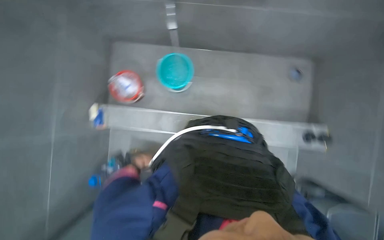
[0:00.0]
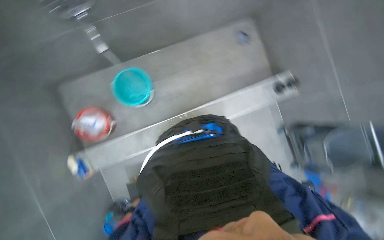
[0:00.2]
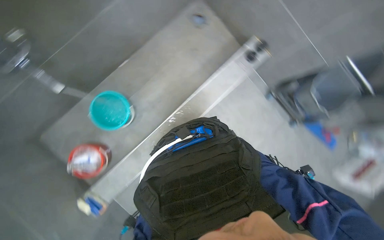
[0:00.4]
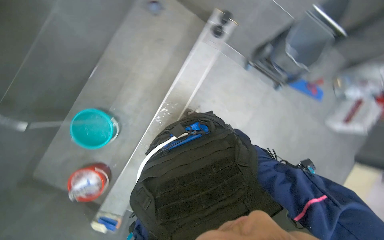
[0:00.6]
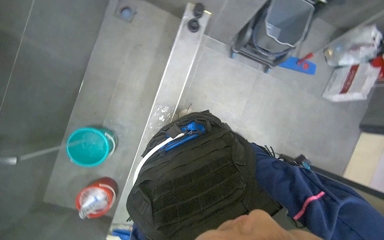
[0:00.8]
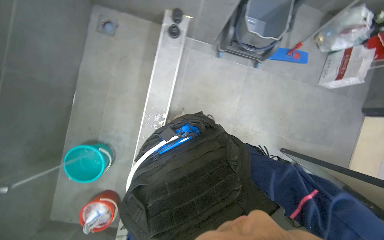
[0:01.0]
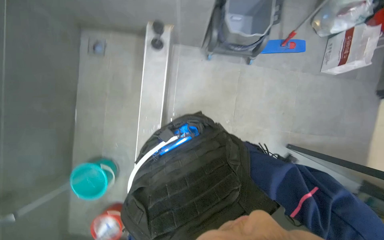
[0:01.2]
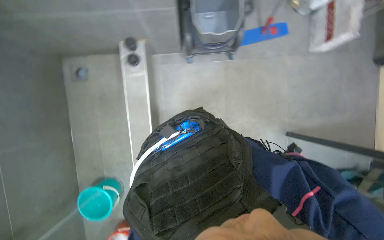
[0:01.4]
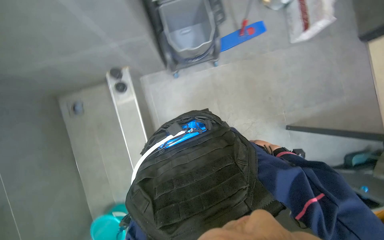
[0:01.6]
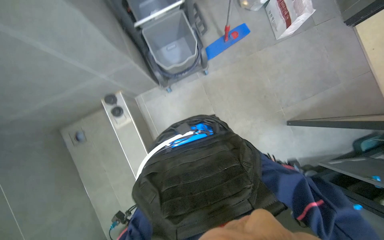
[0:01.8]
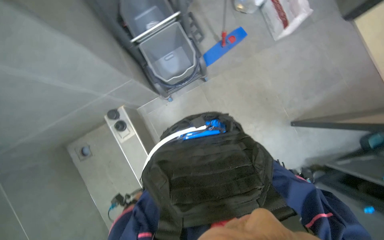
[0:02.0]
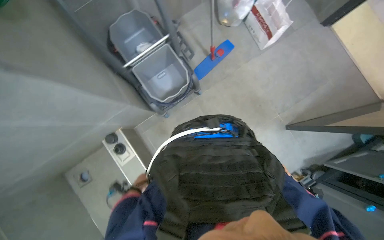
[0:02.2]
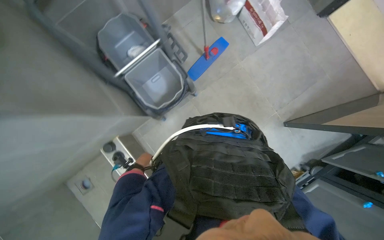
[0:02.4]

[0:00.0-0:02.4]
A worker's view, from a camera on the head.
Job: preparing cleaning supplies.
The whole recording: Wringing and organizing cloths. The worker wrings out various cloths and a mop head, placing them into buckets or hanging them to dry.
0:00.0 to 0:01.2: The wearer moves about 40 cm. Everything in view rotates roughly 90 degrees counterclockwise.

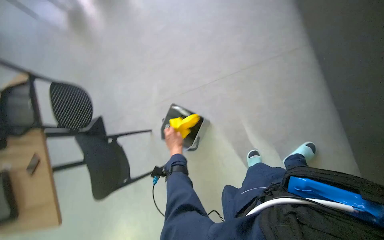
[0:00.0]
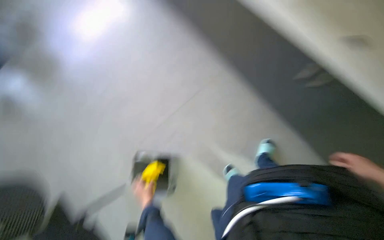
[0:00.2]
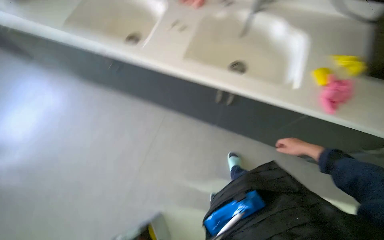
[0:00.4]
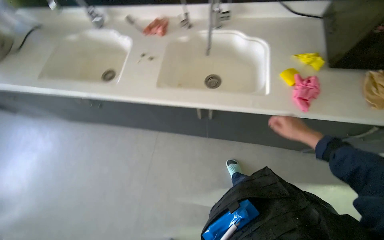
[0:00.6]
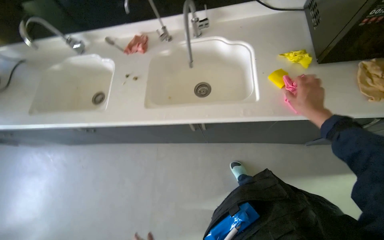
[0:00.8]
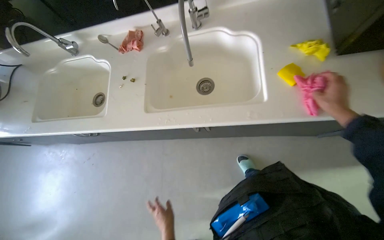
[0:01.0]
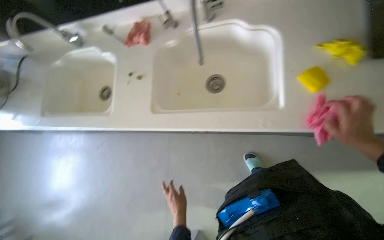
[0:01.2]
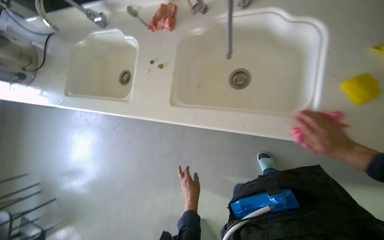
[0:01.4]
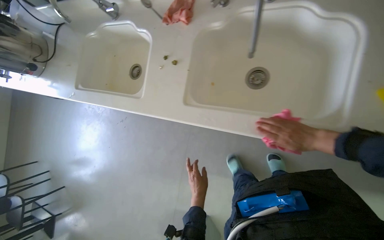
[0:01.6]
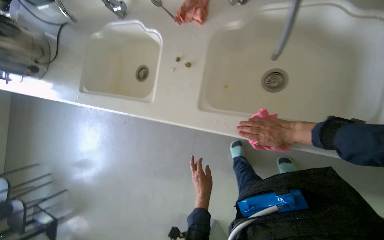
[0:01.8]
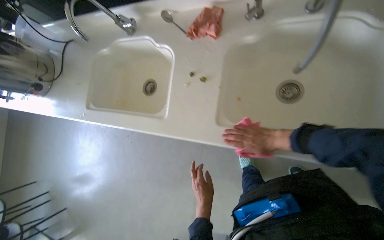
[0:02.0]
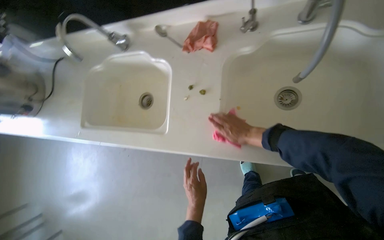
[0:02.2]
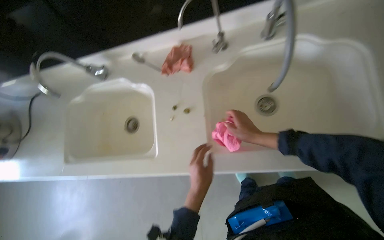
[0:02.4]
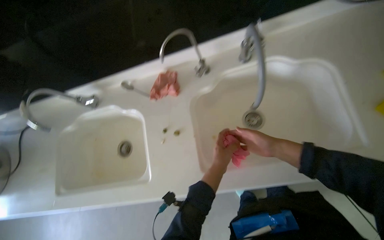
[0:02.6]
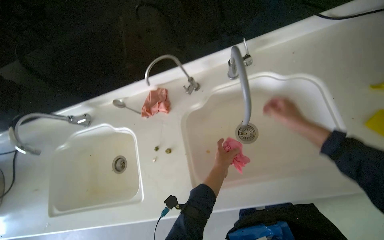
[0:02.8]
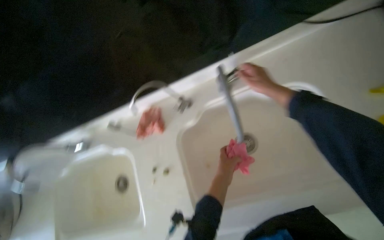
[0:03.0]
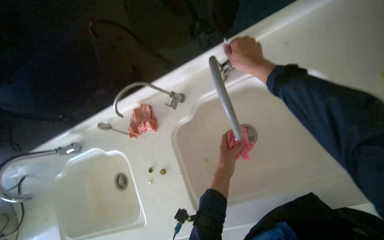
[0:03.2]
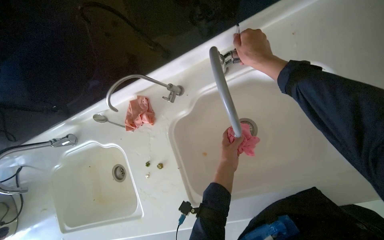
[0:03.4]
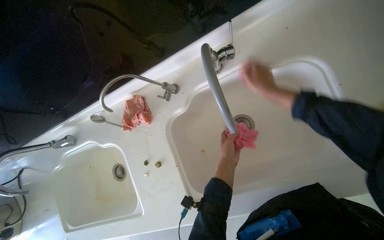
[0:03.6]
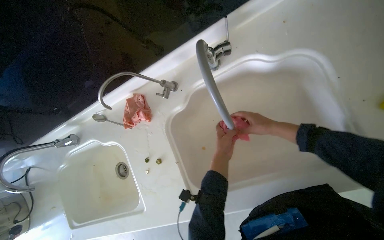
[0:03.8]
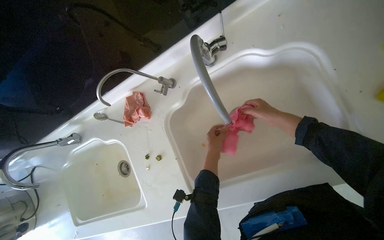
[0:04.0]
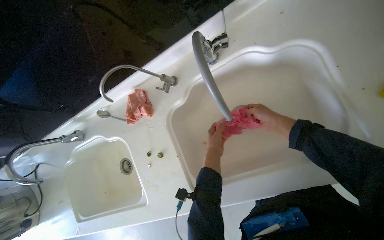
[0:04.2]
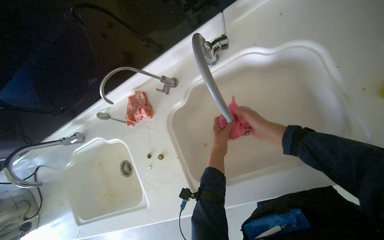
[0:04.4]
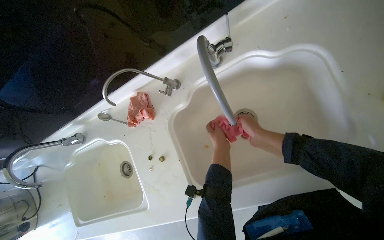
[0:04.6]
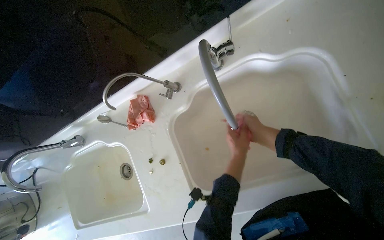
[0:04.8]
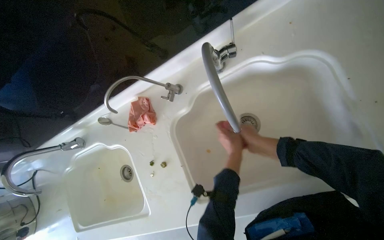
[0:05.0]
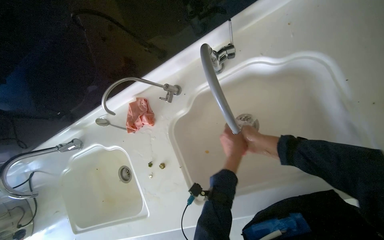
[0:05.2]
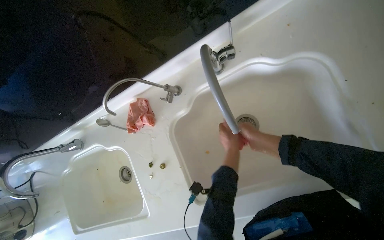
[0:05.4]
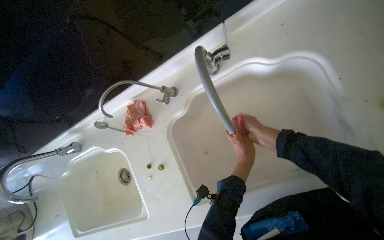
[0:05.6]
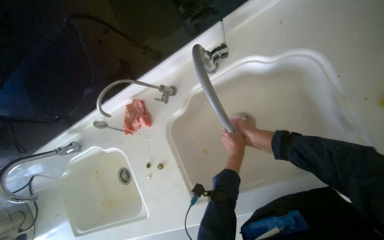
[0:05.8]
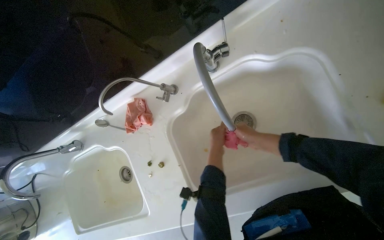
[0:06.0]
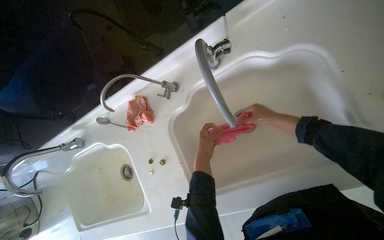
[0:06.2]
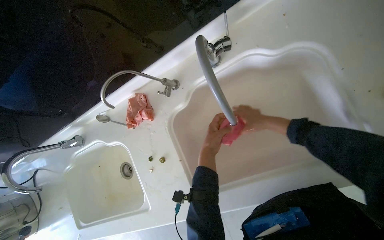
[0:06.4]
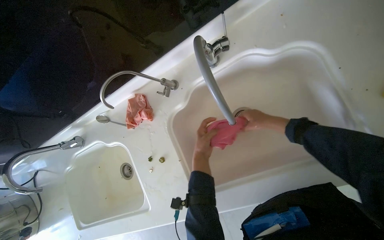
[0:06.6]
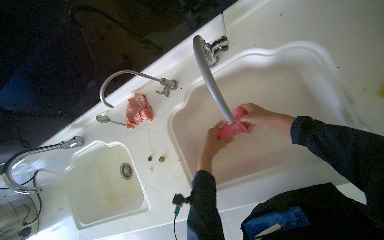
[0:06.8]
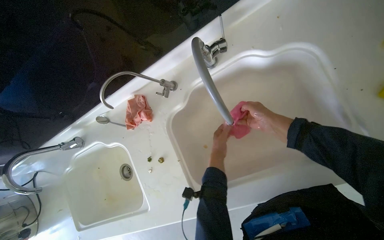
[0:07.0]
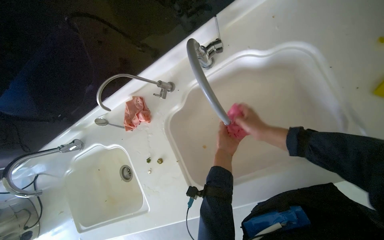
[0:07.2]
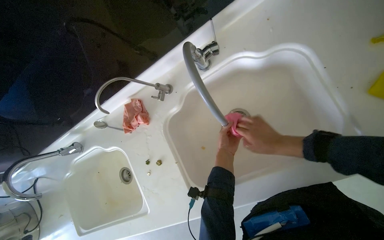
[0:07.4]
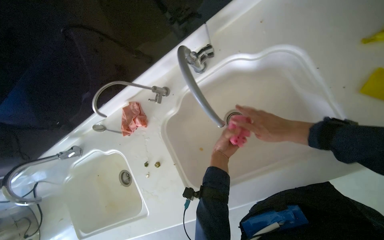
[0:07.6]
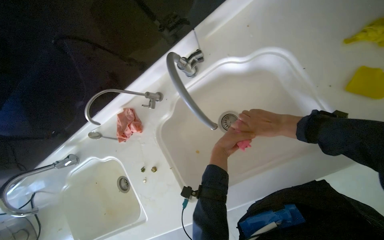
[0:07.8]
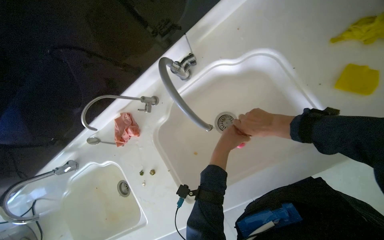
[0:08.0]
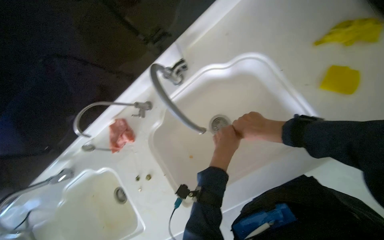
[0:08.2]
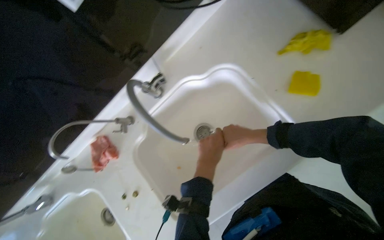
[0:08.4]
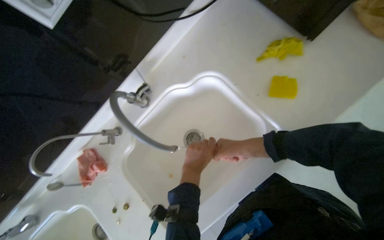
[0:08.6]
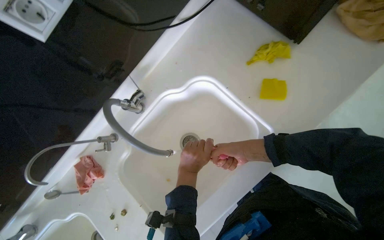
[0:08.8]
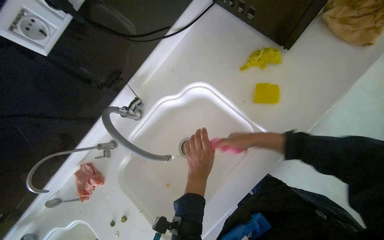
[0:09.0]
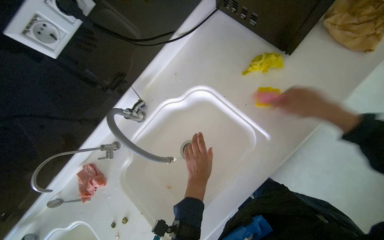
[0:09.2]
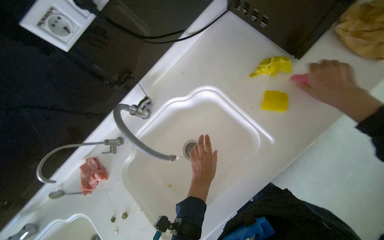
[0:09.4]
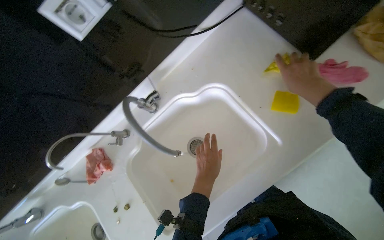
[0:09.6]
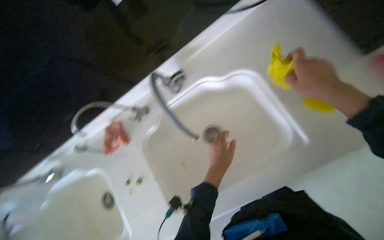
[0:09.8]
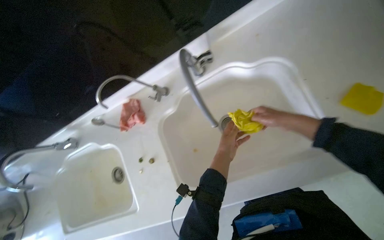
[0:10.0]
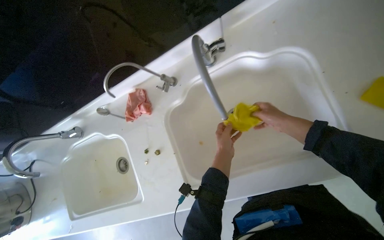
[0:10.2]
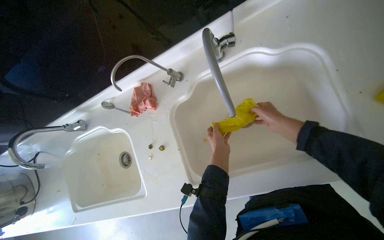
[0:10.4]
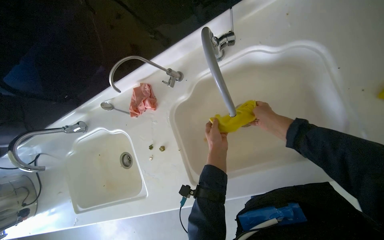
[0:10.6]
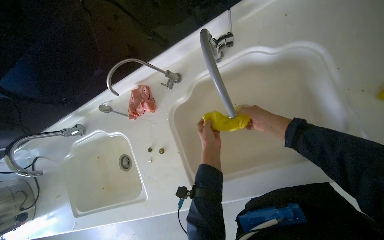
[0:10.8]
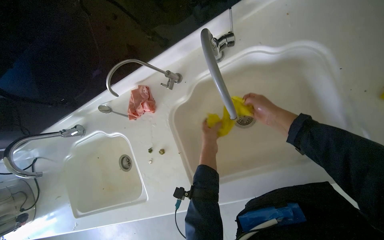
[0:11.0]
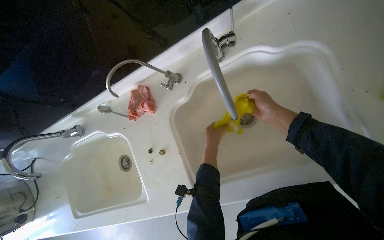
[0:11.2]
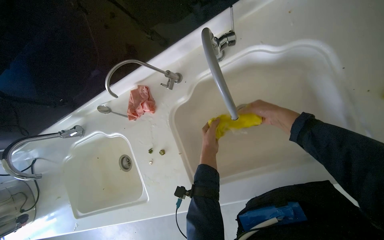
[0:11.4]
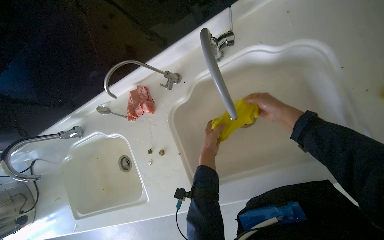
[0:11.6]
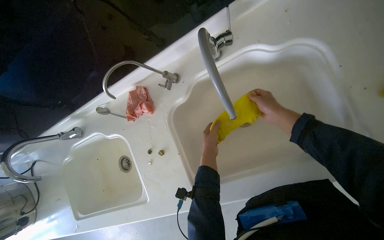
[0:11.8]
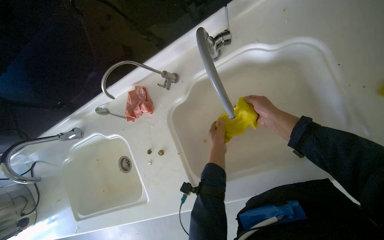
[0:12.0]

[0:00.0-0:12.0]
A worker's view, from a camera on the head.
Job: cleaning kitchen.
The whole recording: Cleaning kitchen sinks and faucets. The worker cleans the kitchen sinks and faucets with various cloths and sponges.
0:00.0 to 0:01.6: The camera travels approximately 60 cm. Everything in view rotates roughly 60 degrees counterclockwise.
0:01.6 to 0:03.0: The wearer's head swings roughly 30 degrees to the right. The view tilts roughly 25 degrees upward. The two hands go roughly 35 cm up the picture.
0:03.0 to 0:04.4: The right hand goes approximately 20 cm down the picture.
0:06.0 to 0:07.6: The right hand heads to the right, covering approximately 10 cm.
0:07.6 to 0:09.0: The left hand shifts approximately 10 cm nearer to the camera.
0:09.0 to 0:10.4: The wearer's head swings roughly 30 degrees to the left. The right hand heads farther from the camera, covering approximately 15 cm.
0:10.4 to 0:12.0: The hands stay close to where they were, moving slightly.

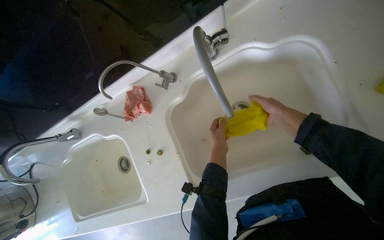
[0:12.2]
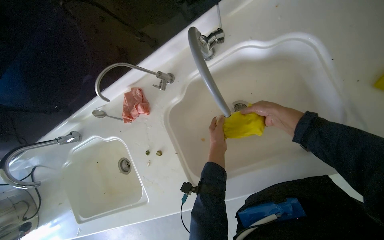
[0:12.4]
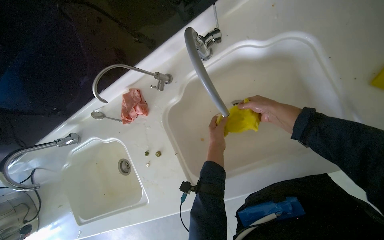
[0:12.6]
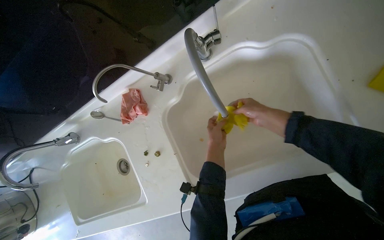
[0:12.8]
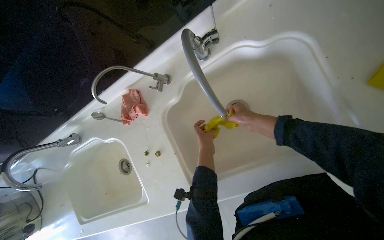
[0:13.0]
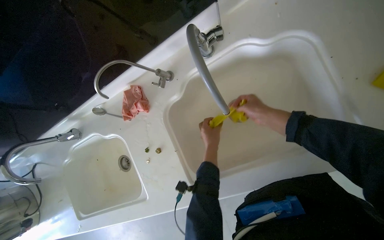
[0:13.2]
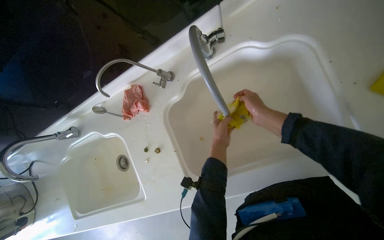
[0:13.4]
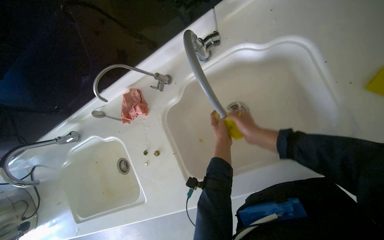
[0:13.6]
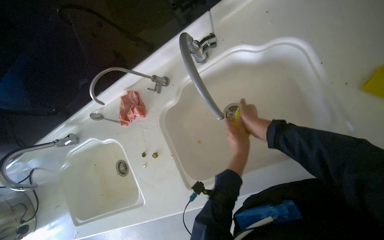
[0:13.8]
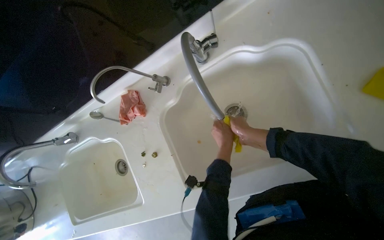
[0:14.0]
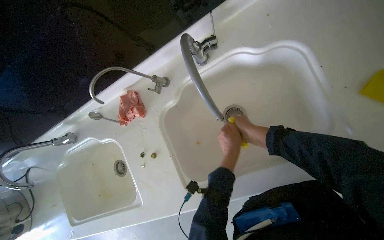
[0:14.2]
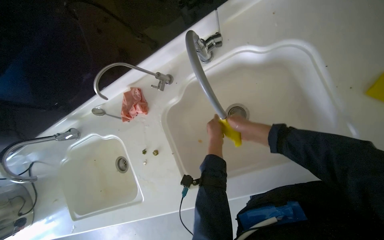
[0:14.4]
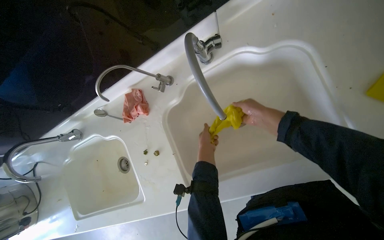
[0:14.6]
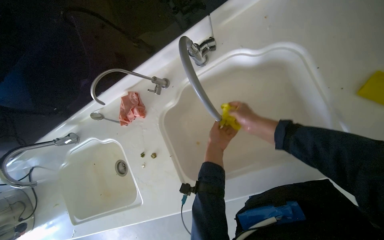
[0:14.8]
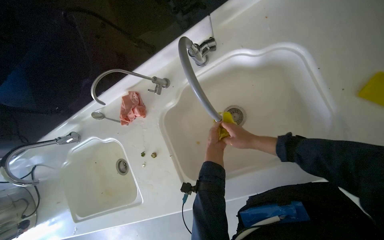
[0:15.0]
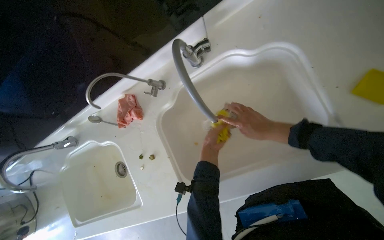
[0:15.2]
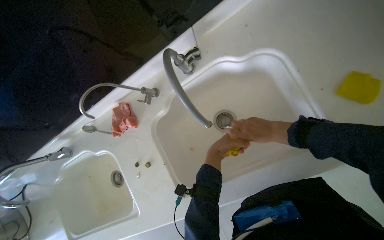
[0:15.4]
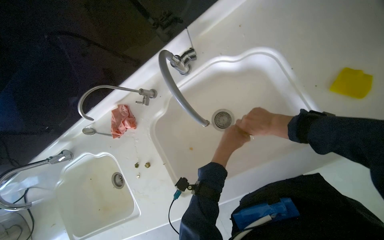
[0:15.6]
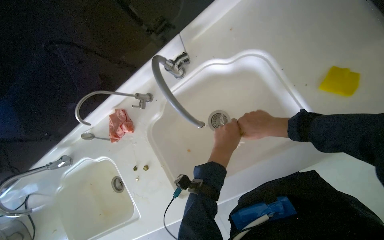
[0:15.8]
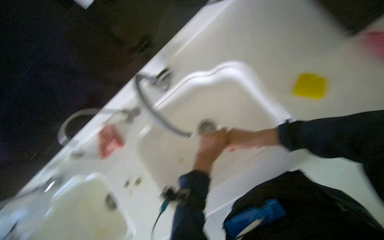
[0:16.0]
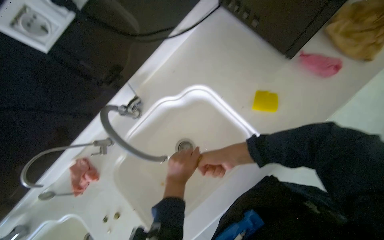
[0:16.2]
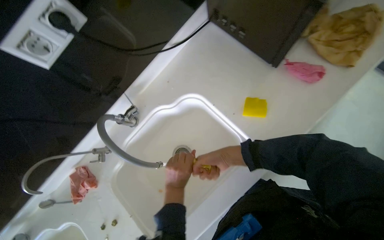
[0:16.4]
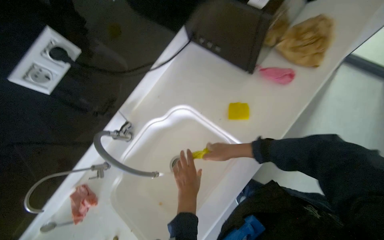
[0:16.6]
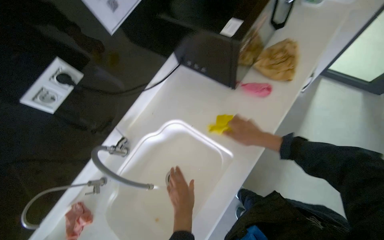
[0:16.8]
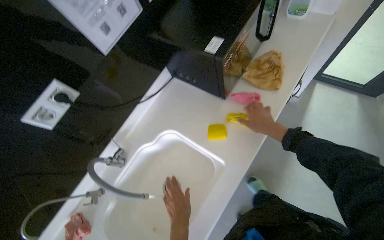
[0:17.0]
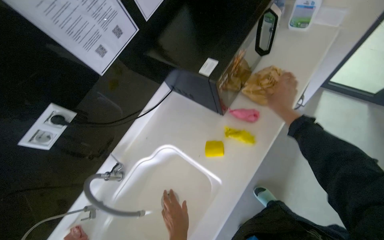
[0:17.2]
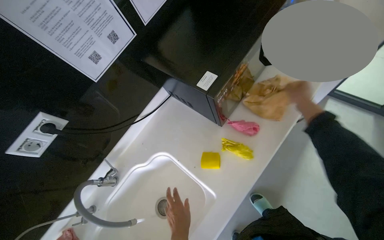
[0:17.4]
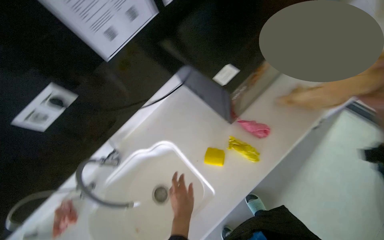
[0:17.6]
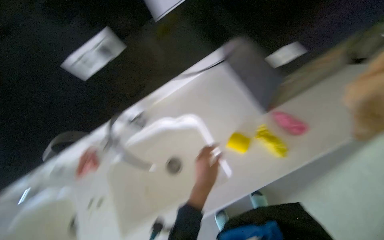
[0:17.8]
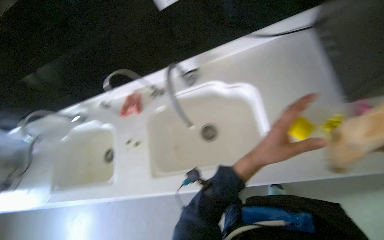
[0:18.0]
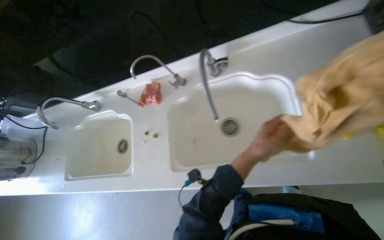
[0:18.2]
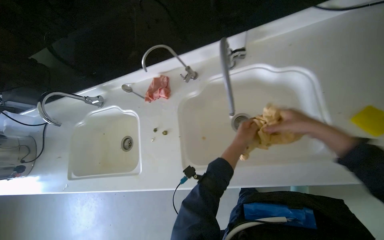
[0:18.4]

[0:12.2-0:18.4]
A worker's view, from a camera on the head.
Job: cleaning kitchen.
The whole recording: Cleaning kitchen sinks and faucets. The worker cleans the kitchen sinks and faucets with various cloths and sponges.
0:12.2 to 0:13.8: The left hand travels to the right by approximately 10 cm.
0:15.4 to 0:16.8: The camera pitches upward, by roughly 25 degrees.
0:16.8 to 0:18.4: The wearer looks roughly 45 degrees further to the left. The wearer looks roughly 25 degrees further downward.
